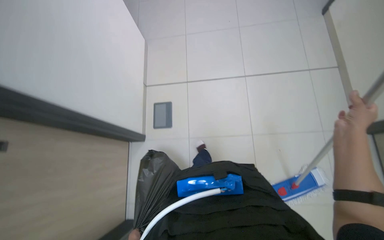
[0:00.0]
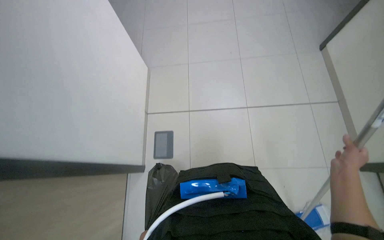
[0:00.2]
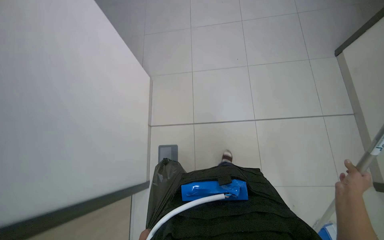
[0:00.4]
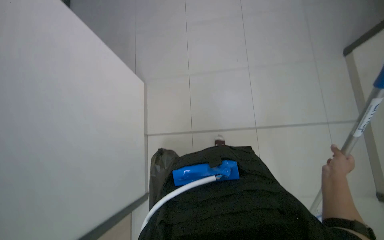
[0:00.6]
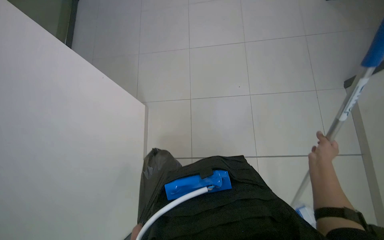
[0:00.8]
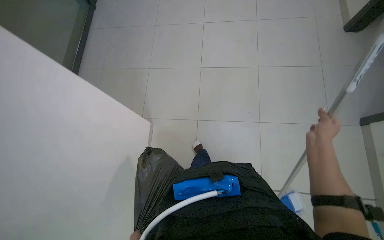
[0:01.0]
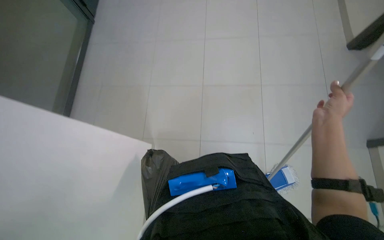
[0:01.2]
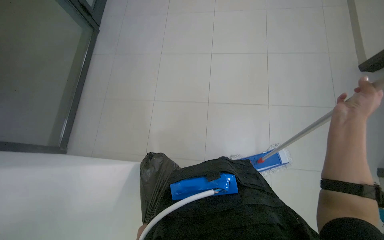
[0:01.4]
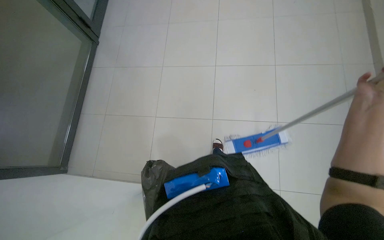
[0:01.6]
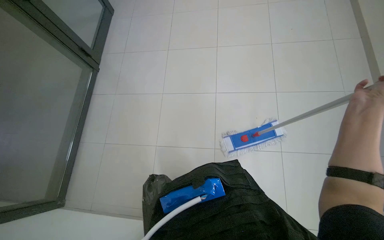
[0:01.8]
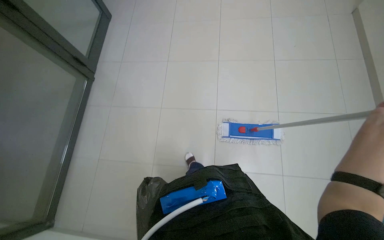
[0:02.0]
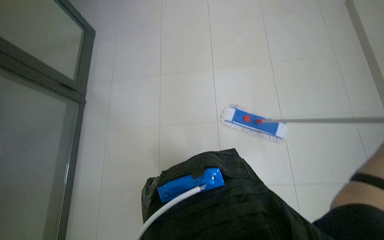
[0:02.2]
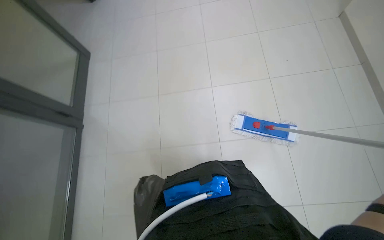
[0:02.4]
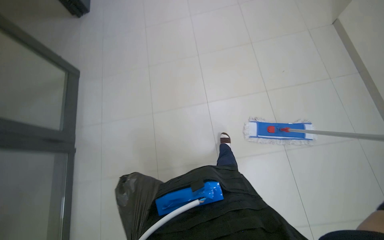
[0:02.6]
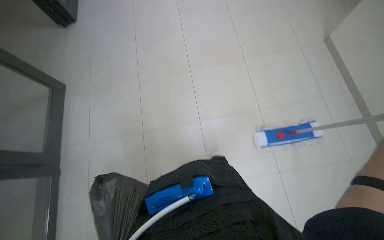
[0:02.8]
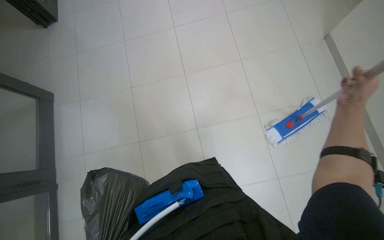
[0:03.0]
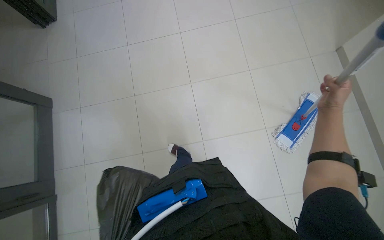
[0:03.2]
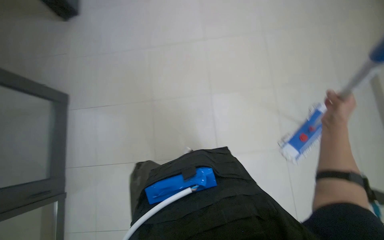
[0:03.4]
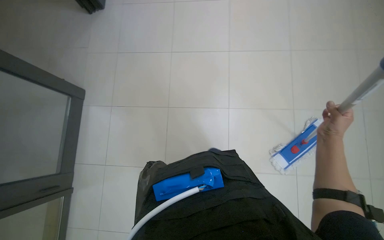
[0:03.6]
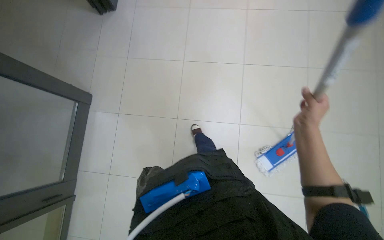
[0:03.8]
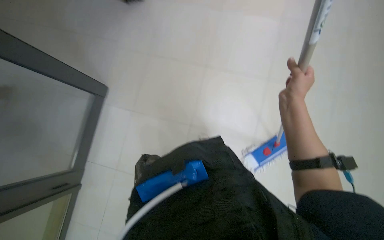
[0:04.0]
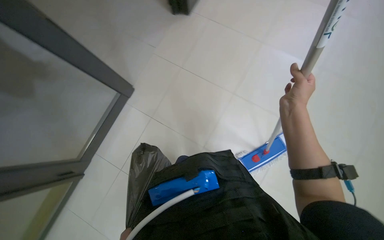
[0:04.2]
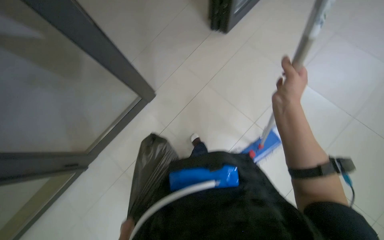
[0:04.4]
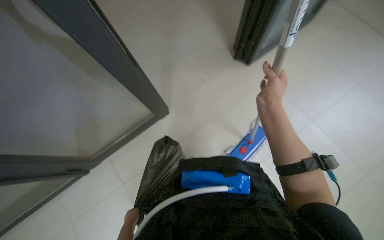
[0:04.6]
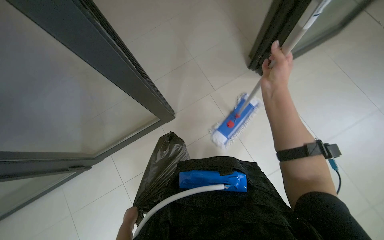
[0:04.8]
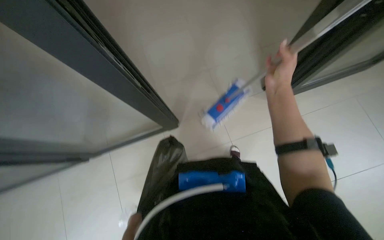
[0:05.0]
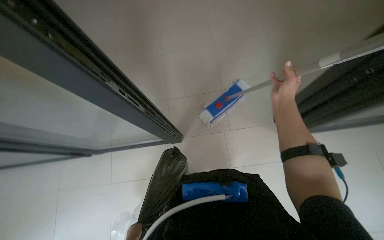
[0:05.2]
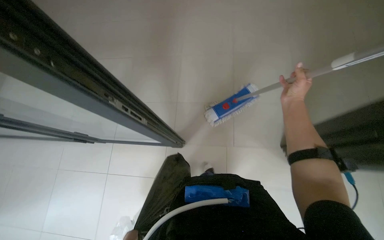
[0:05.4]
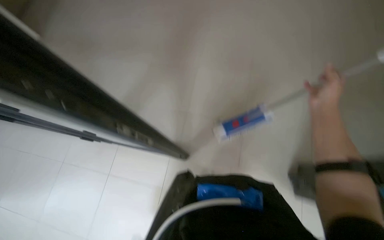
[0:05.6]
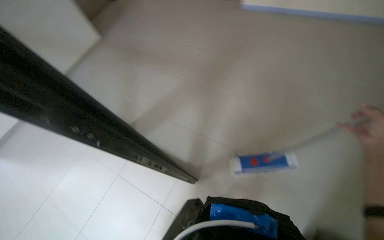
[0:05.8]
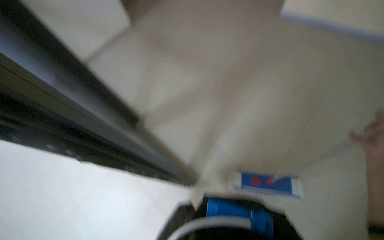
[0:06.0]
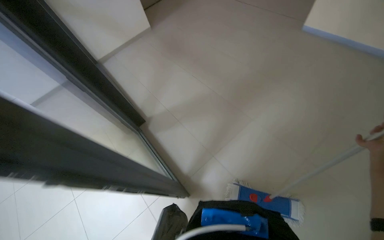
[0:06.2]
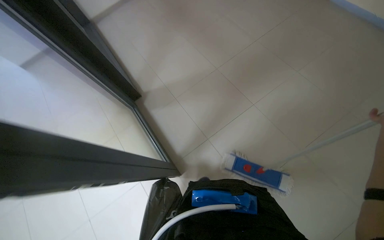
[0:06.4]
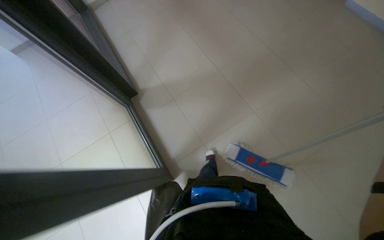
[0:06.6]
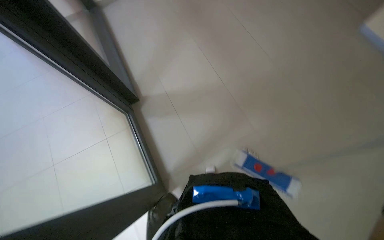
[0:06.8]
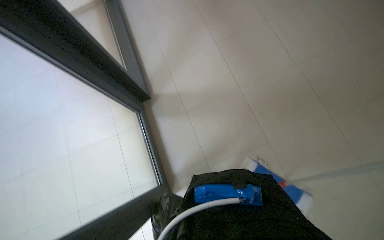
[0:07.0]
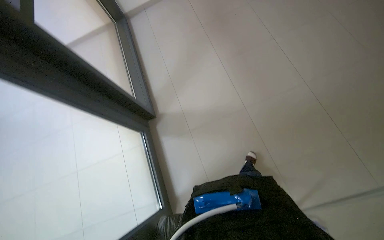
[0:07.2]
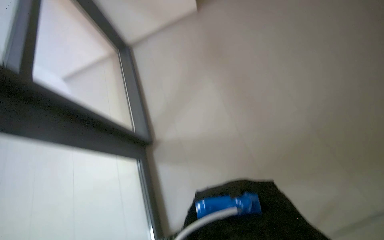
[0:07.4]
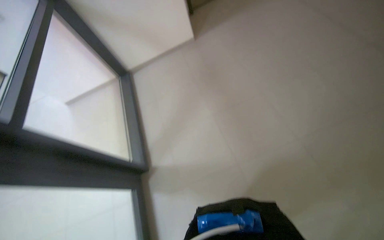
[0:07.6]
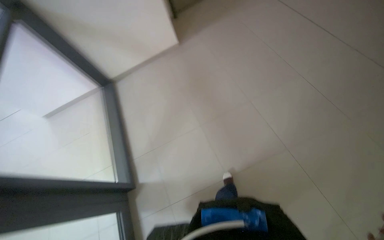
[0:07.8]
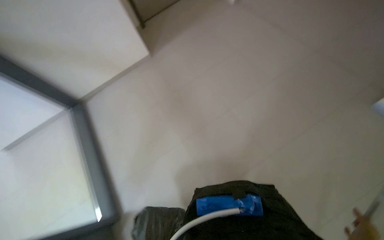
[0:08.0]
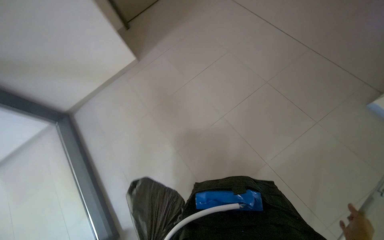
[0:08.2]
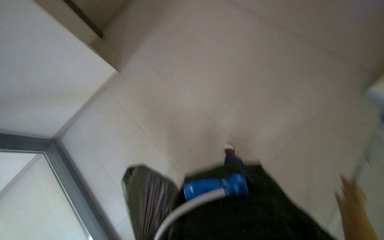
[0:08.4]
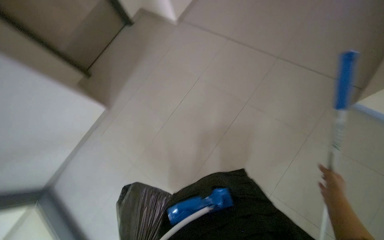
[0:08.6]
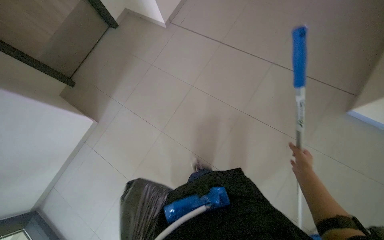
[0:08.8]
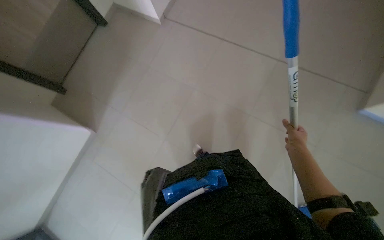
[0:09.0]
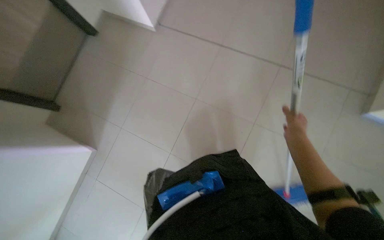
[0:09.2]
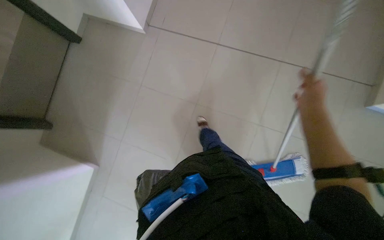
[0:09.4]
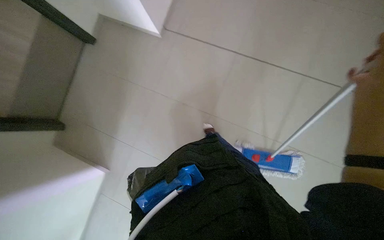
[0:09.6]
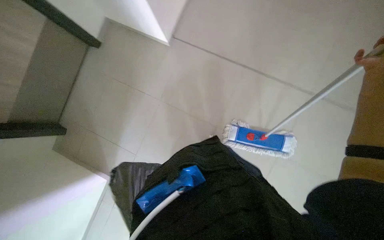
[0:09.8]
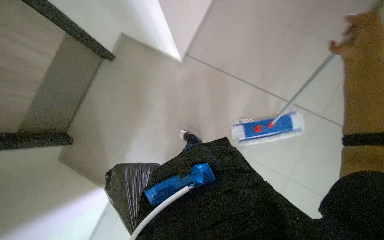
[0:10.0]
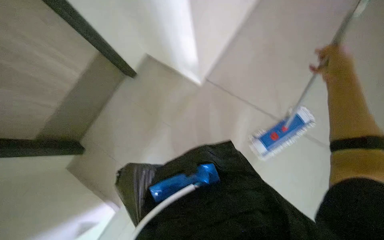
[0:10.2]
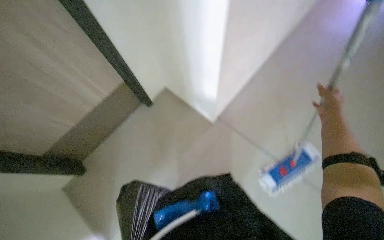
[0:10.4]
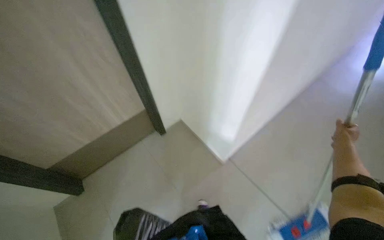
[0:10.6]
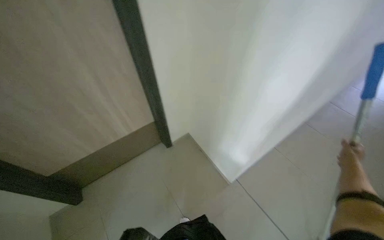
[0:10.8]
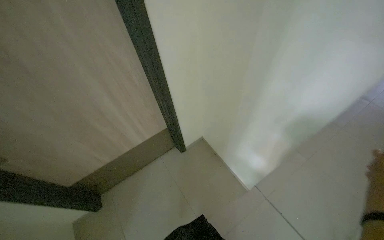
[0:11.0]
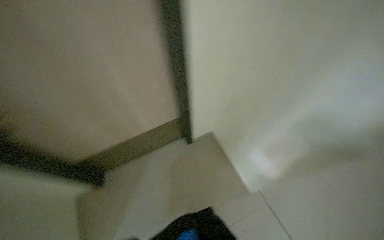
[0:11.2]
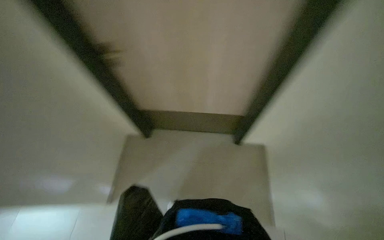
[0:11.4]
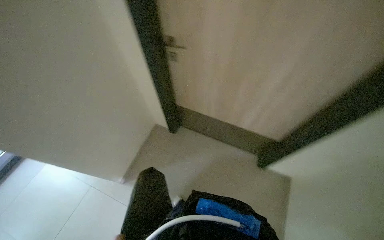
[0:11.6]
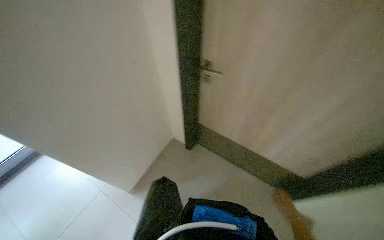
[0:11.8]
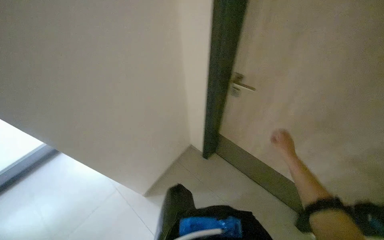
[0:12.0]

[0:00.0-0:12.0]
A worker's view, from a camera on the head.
Job: mopping floor.
The whole recording: Mopping hallway and room floor. The worker mops the tiled floor in the hallway and inside a room.
0:00.0 to 0:01.6: The wearer looks approximately 30 degrees further upward. The right hand moves approximately 10 cm down the picture and comes back.
0:03.0 to 0:04.4: The right hand heads to the left, covering roughly 40 cm.
0:04.4 to 0:06.0: The wearer looks about 25 degrees further to the left. The wearer looks approximately 25 degrees further upward.
0:07.6 to 0:09.0: The wearer moves approximately 40 cm. The wearer looks roughly 35 degrees further to the right.
0:10.4 to 0:12.0: The wearer looks some 50 degrees further to the left. The view tilts some 20 degrees upward.

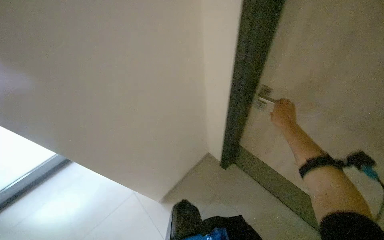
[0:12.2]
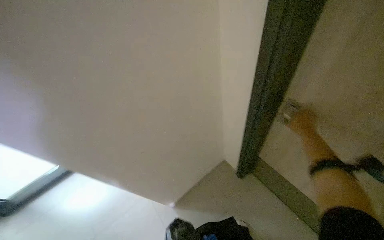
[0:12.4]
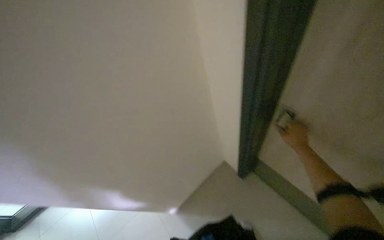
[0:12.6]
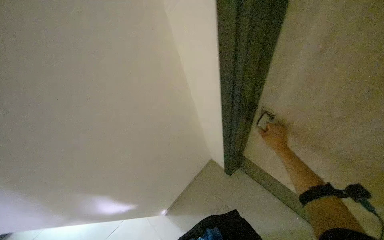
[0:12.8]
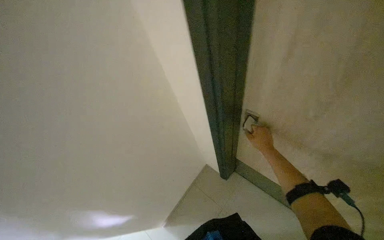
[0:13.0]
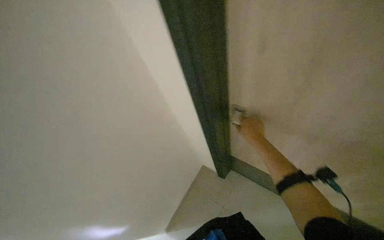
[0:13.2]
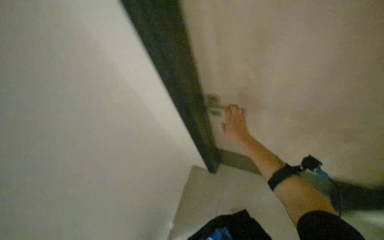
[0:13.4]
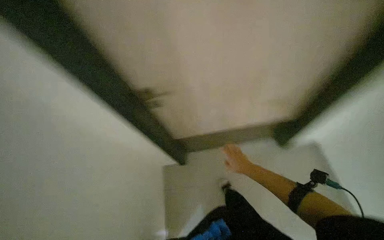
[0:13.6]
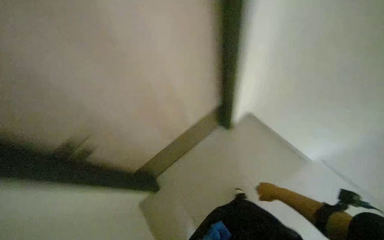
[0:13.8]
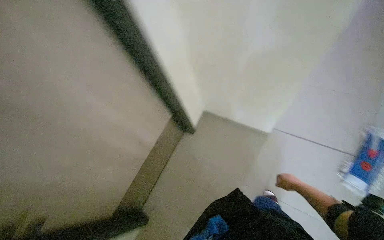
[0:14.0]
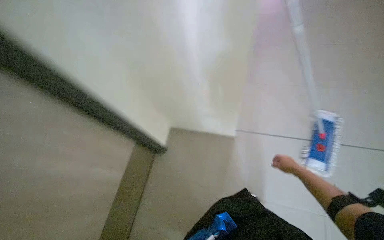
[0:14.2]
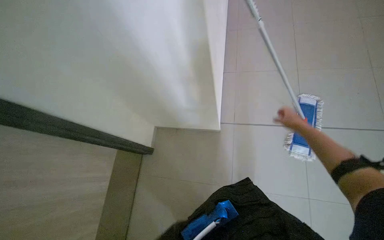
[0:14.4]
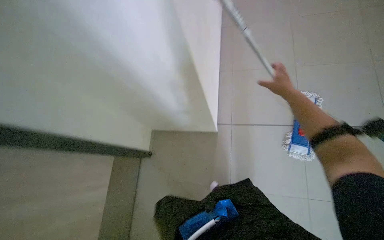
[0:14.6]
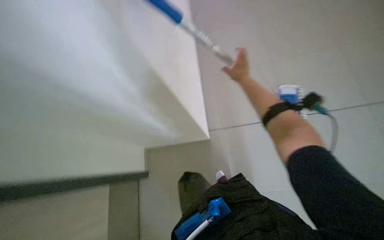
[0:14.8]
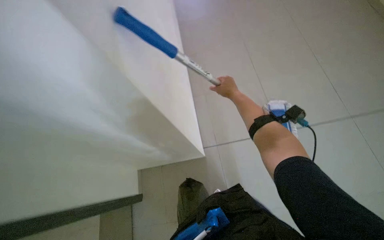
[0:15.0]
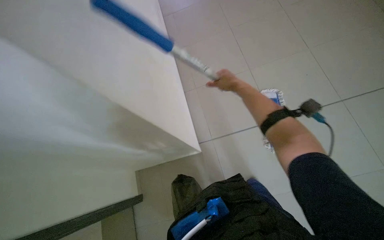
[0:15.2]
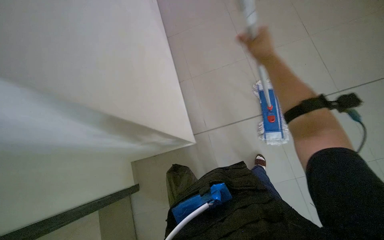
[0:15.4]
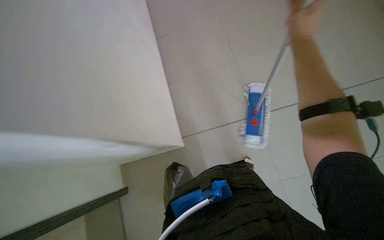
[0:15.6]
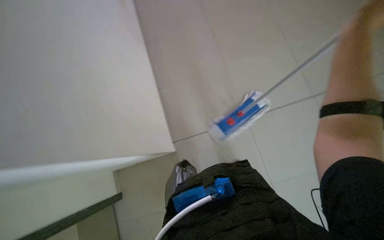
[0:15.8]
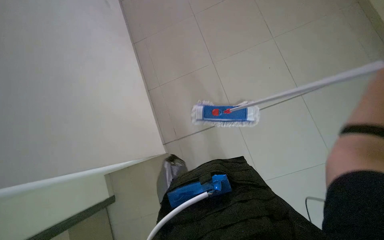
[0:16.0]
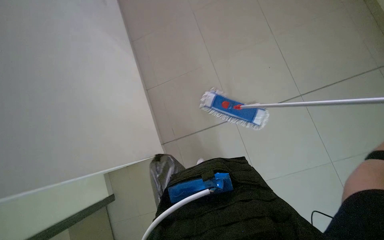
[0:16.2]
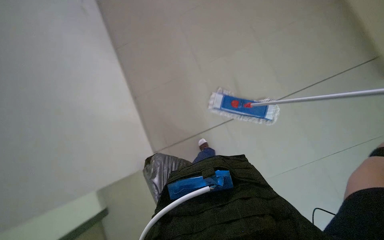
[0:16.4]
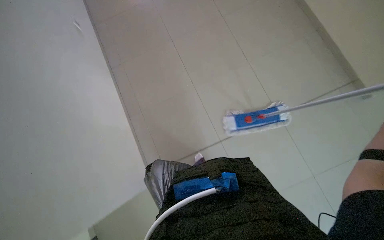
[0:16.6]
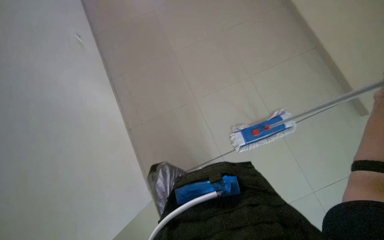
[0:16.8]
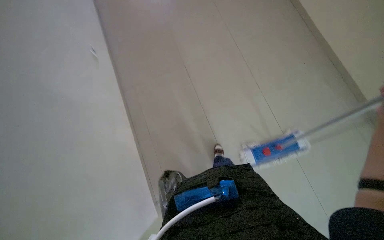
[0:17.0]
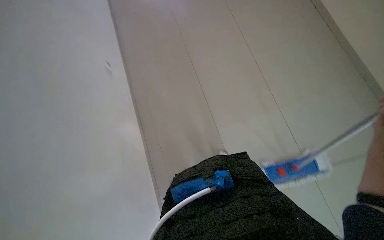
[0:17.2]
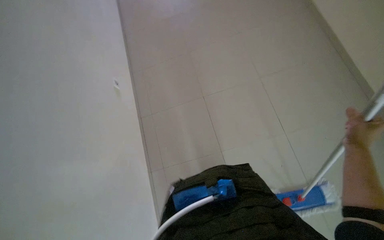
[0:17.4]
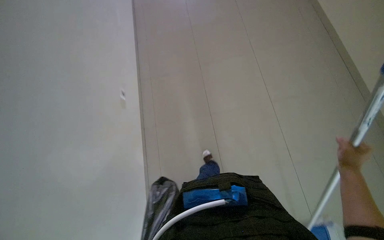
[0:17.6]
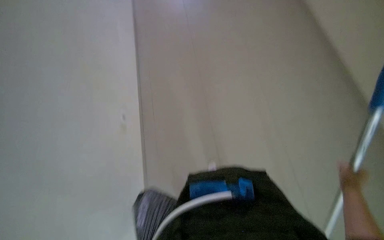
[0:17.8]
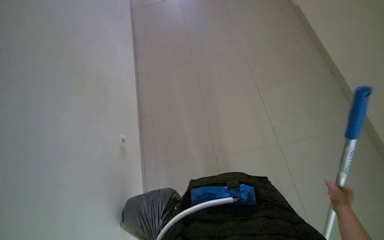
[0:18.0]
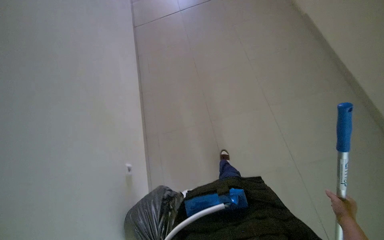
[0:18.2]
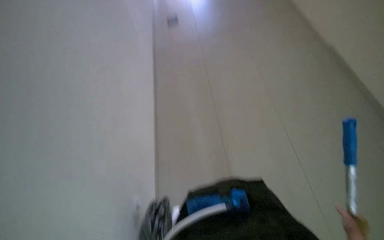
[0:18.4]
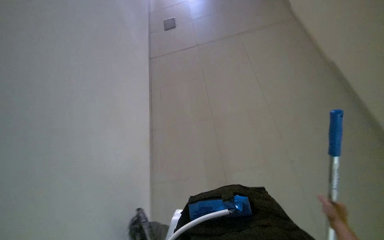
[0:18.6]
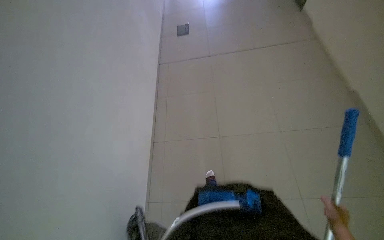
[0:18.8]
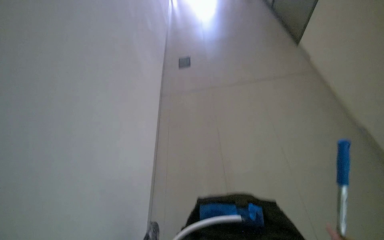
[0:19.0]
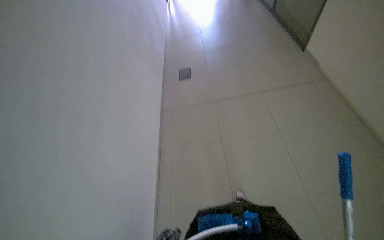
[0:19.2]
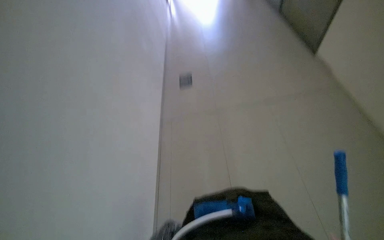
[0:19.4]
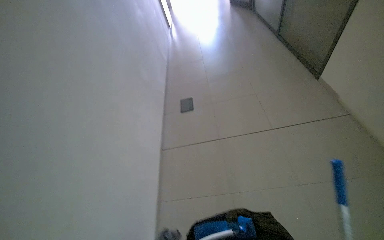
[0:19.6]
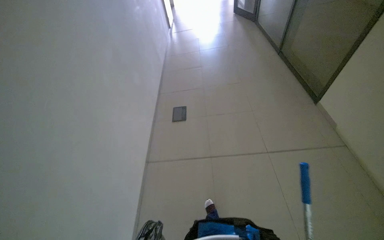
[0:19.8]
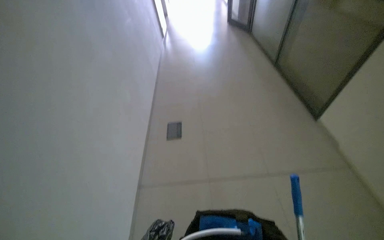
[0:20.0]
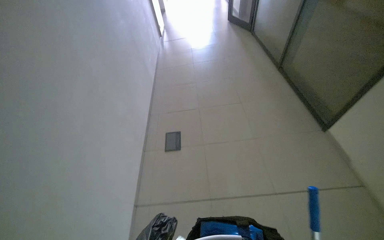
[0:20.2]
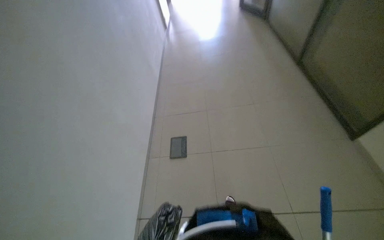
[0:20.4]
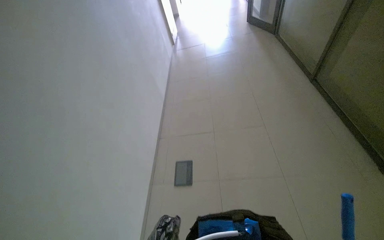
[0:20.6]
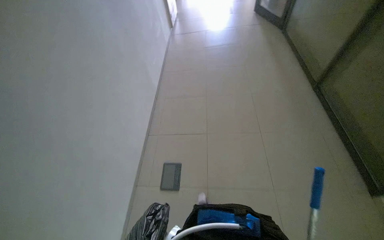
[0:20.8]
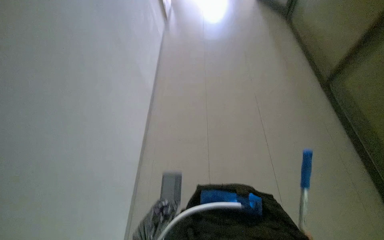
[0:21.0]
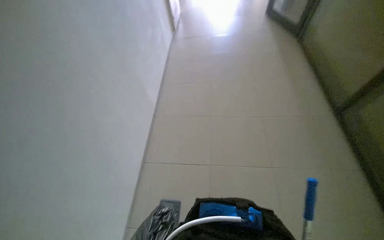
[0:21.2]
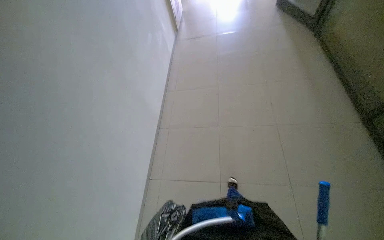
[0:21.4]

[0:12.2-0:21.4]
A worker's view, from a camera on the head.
Job: mopping floor.
The whole recording: Mopping hallway and room floor. The worker mops the tiled floor in the hallway and inside a room.
0:13.8 to 0:15.2: The right hand travels up the picture and nearer to the camera by about 50 cm.
0:16.8 to 0:18.4: The wearer looks approximately 25 degrees further to the left. The view tips upward by some 30 degrees.
0:18.4 to 0:19.8: The view tips upward by approximately 15 degrees.
